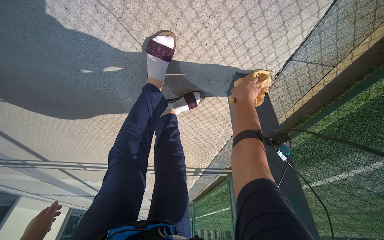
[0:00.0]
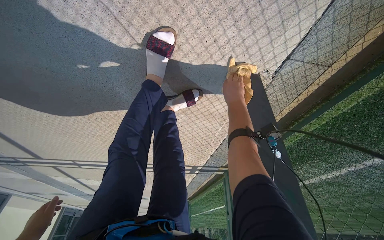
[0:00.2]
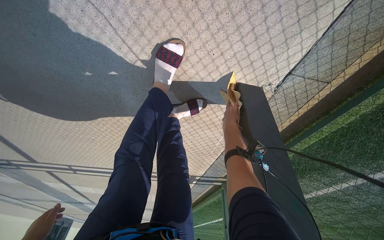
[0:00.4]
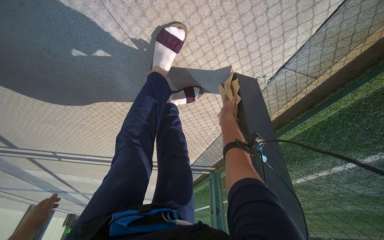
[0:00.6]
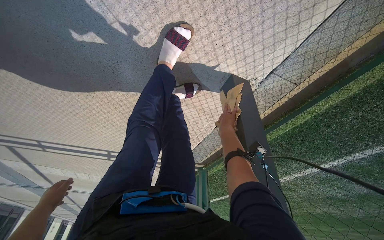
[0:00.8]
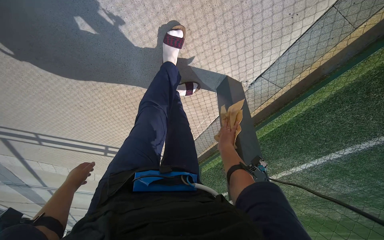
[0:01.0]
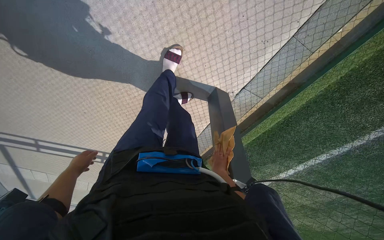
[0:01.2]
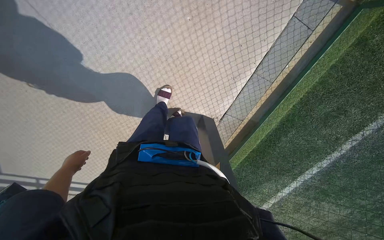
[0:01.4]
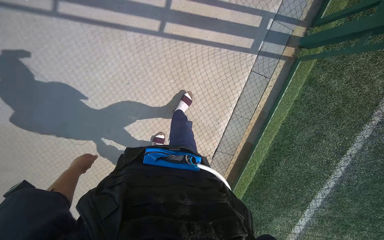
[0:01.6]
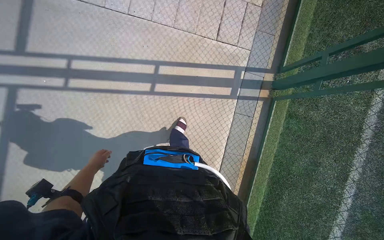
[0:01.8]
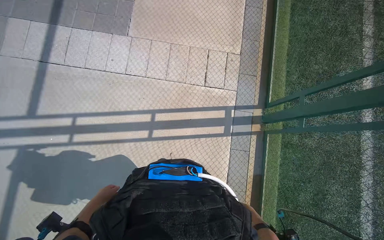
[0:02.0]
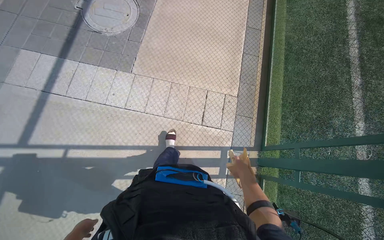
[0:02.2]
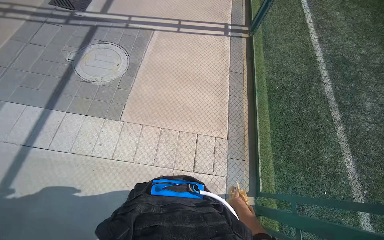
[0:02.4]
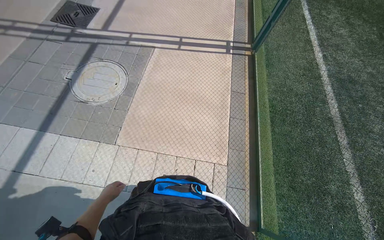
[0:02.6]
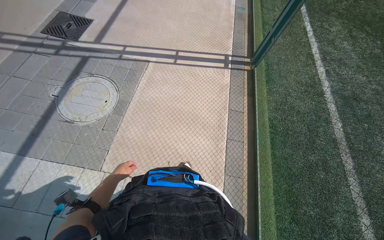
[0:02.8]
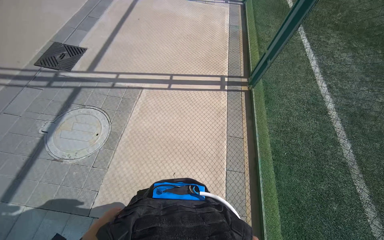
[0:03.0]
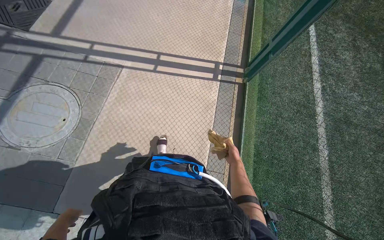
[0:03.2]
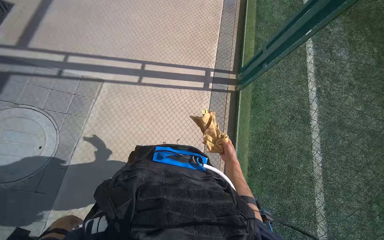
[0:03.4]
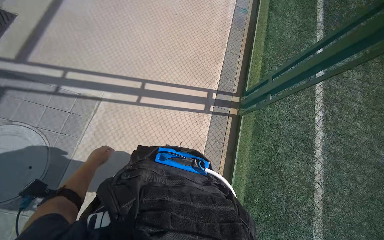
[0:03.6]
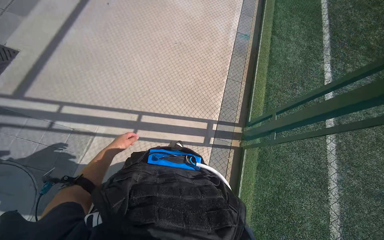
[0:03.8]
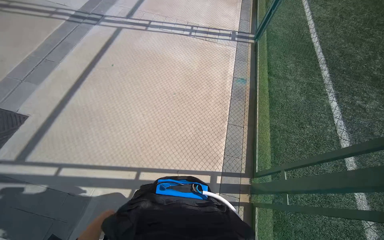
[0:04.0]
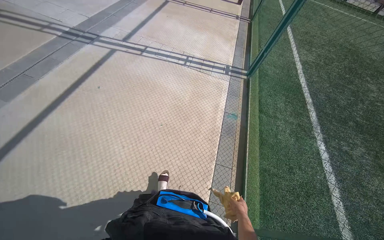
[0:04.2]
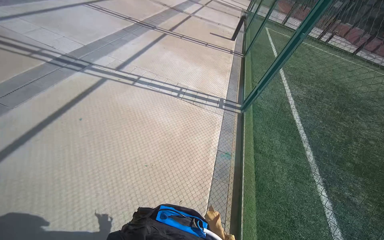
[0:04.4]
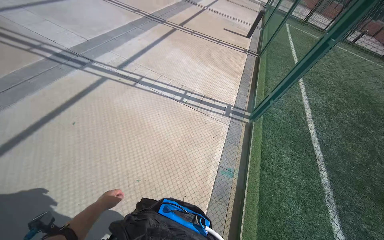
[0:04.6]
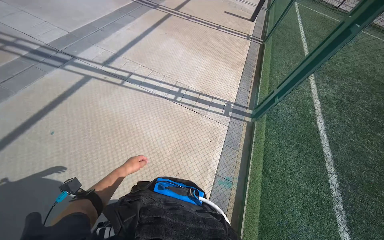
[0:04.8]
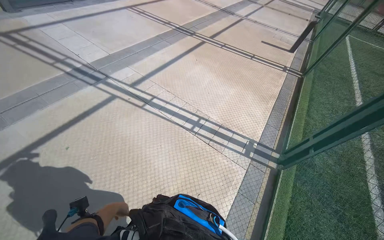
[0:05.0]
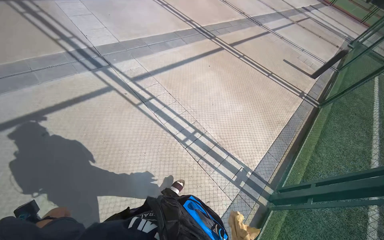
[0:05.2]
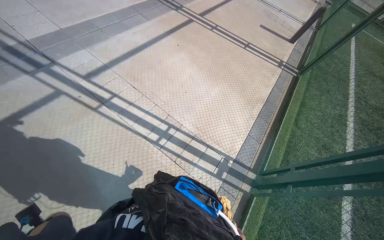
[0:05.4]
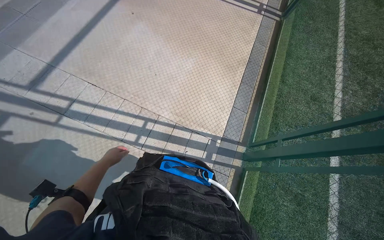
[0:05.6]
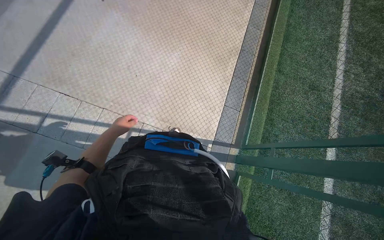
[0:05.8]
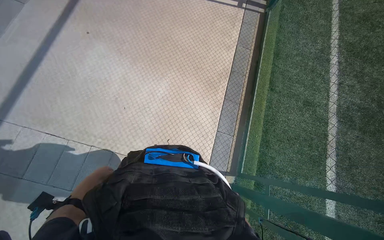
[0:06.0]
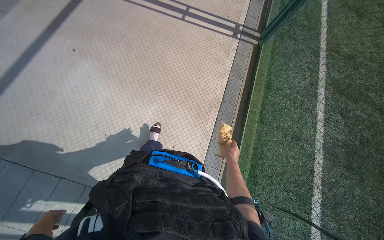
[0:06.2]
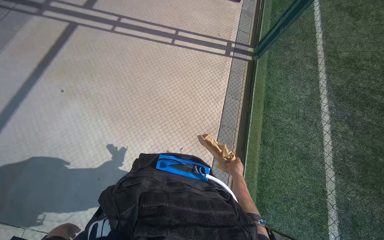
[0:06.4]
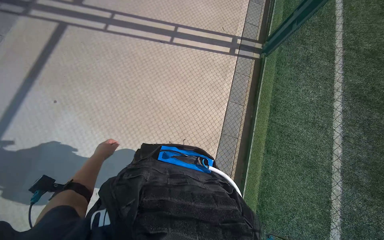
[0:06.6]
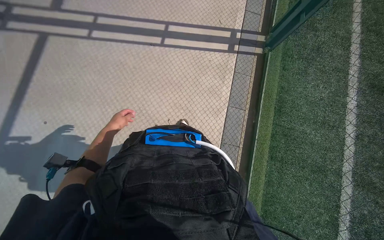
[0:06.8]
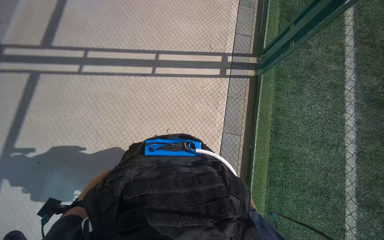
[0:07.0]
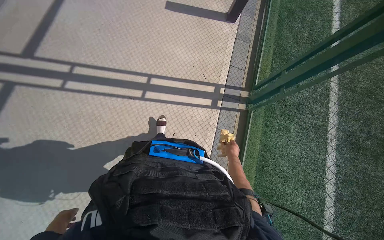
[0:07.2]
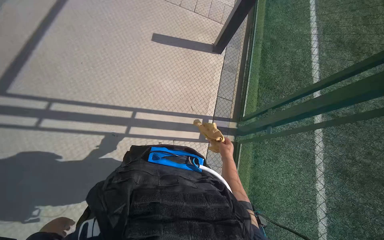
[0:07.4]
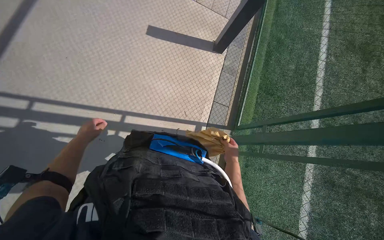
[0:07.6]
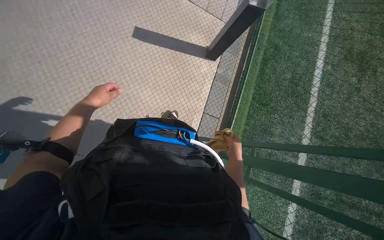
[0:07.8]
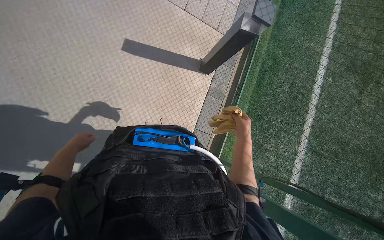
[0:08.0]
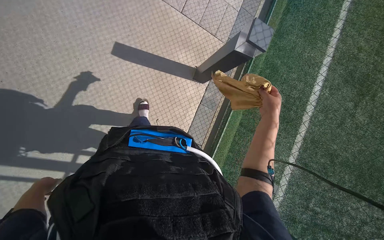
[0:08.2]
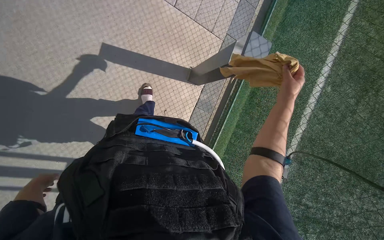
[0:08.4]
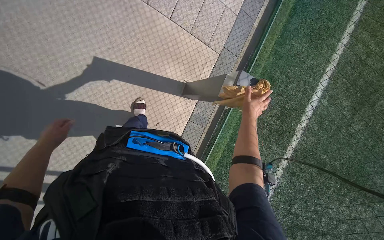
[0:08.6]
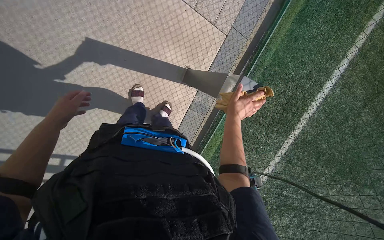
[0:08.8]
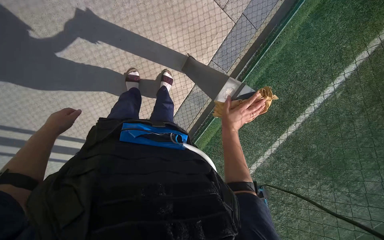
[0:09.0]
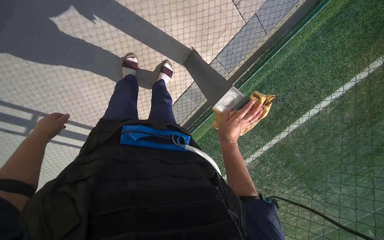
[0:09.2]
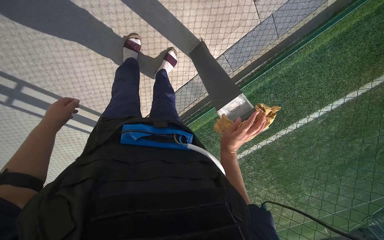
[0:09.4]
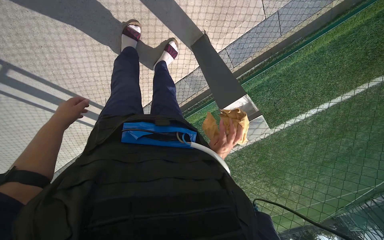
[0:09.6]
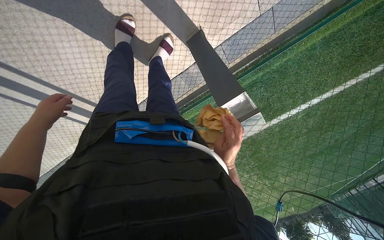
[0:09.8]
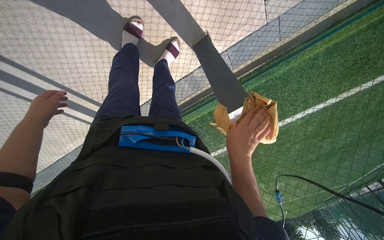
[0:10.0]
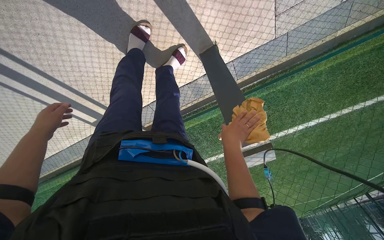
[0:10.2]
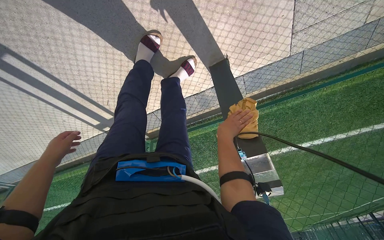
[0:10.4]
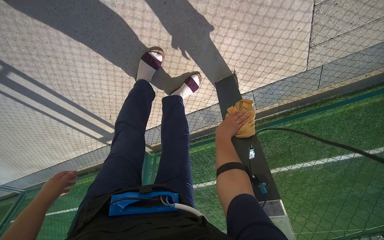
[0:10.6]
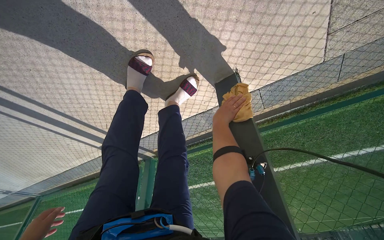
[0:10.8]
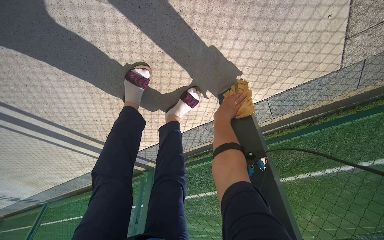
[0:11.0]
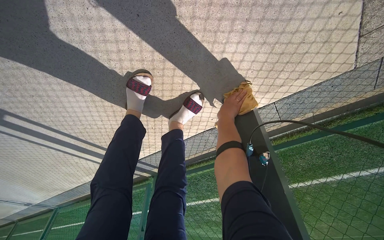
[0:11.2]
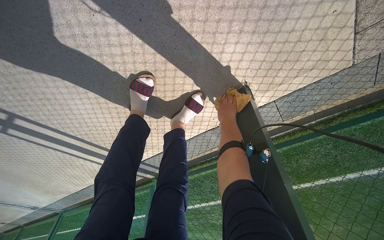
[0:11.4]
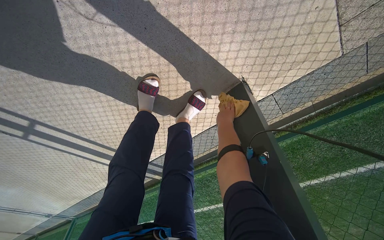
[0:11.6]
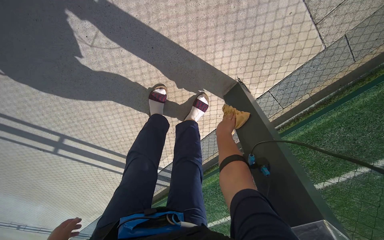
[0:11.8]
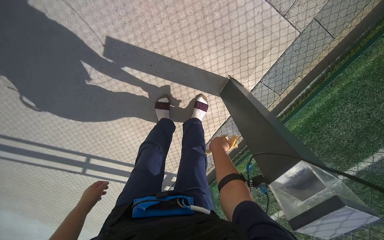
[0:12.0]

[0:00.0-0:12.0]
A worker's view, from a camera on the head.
Job: wiping surfaces.
The whole recording: Wiping outdoor structures with cloth. The worker wipes the outdoor lights with a cloth, periodically re-wetting it in a bucket.
0:00.0 to 0:01.6: The head travels roughly 40 cm. The view pans to the right by some 15 degrees.
0:01.6 to 0:03.0: The head travels roughly 1.5 m. The wearer looks about 35 degrees further upward.
0:04.4 to 0:06.0: The wearer moves about 2 m. The view tips downward by roughly 30 degrees.
0:09.0 to 0:10.4: The camera pitches downward, by roughly 15 degrees. Everything in view rotates about 30 degrees clockwise.
0:10.4 to 0:12.0: The view pans to the left by some 25 degrees. The wearer looks roughly 15 degrees further upward.

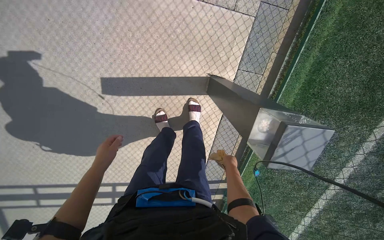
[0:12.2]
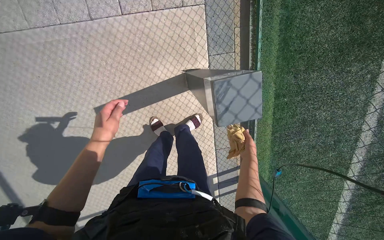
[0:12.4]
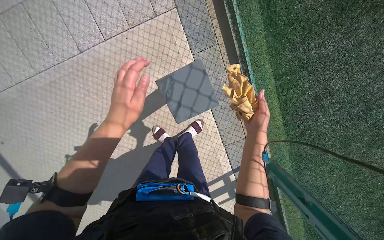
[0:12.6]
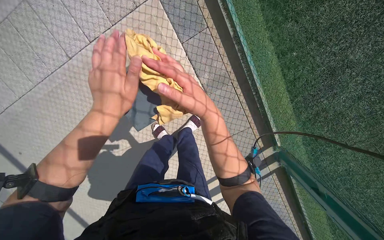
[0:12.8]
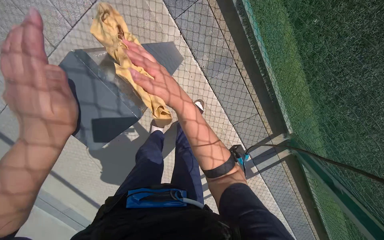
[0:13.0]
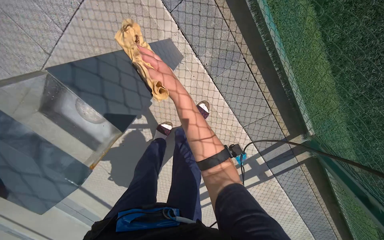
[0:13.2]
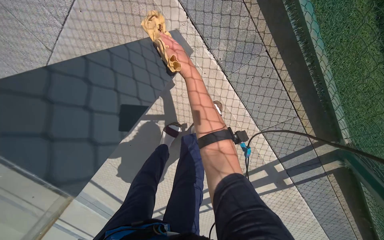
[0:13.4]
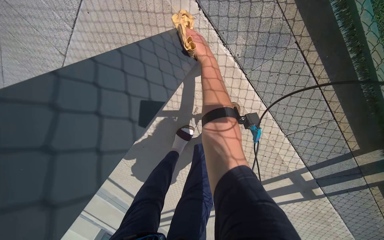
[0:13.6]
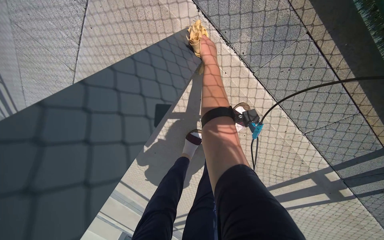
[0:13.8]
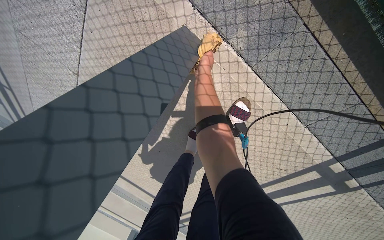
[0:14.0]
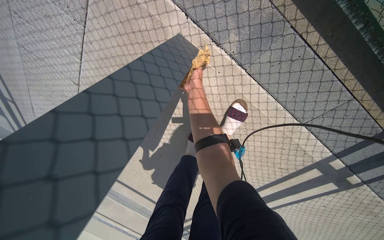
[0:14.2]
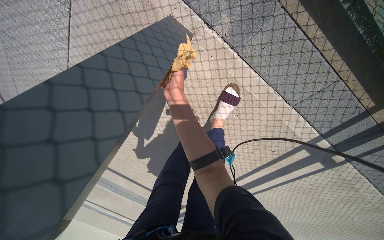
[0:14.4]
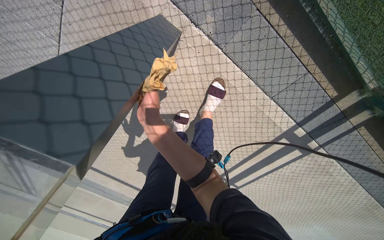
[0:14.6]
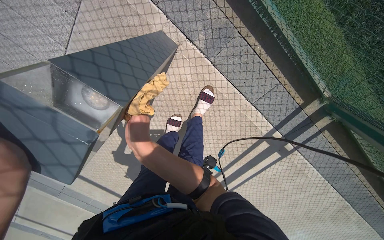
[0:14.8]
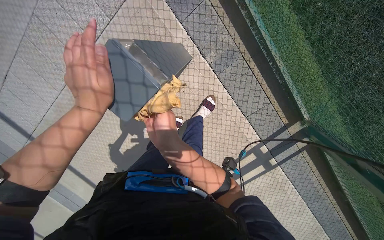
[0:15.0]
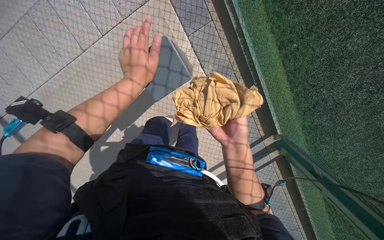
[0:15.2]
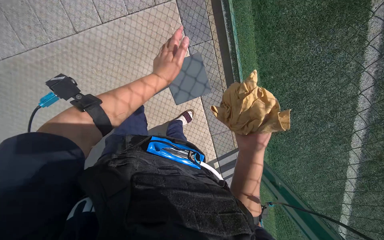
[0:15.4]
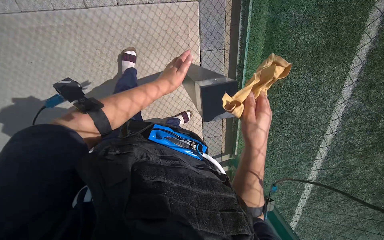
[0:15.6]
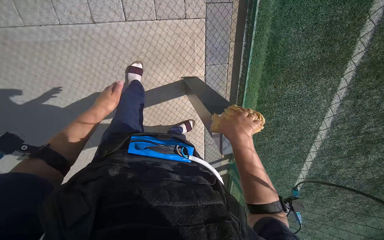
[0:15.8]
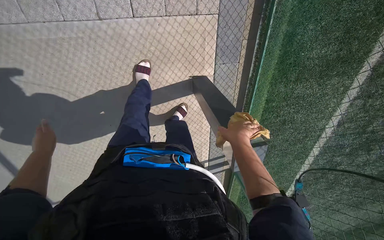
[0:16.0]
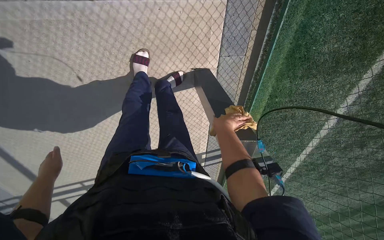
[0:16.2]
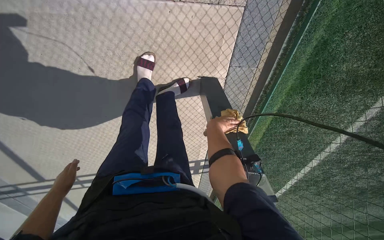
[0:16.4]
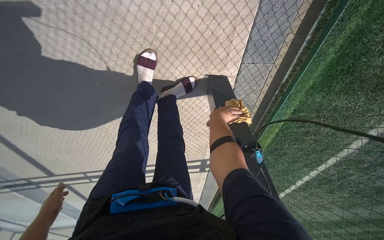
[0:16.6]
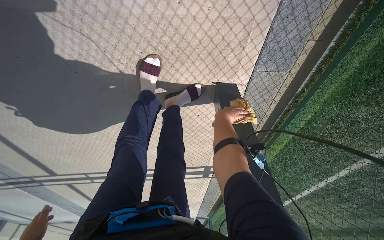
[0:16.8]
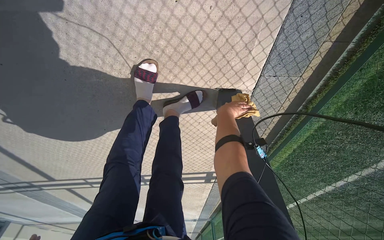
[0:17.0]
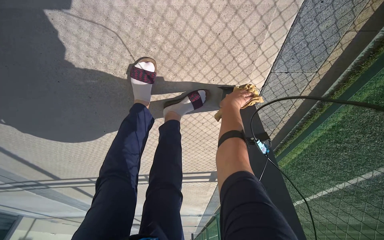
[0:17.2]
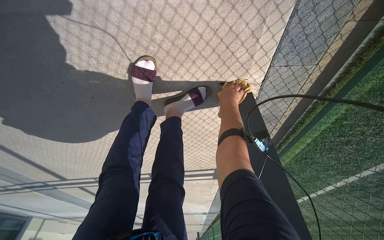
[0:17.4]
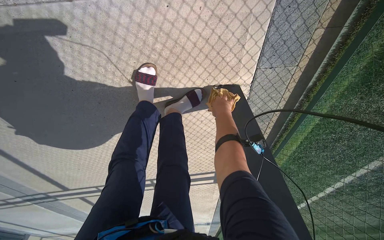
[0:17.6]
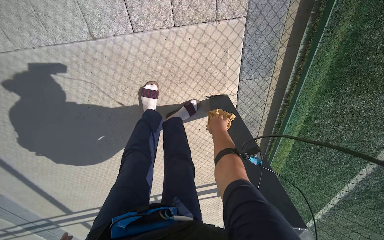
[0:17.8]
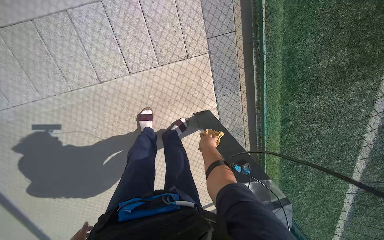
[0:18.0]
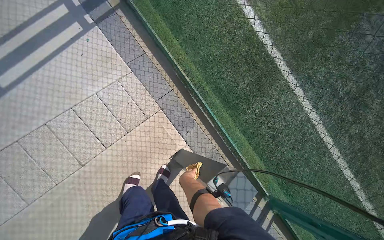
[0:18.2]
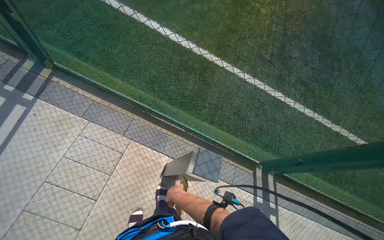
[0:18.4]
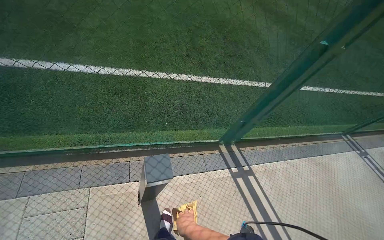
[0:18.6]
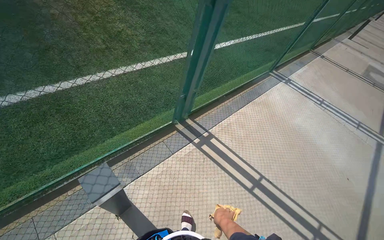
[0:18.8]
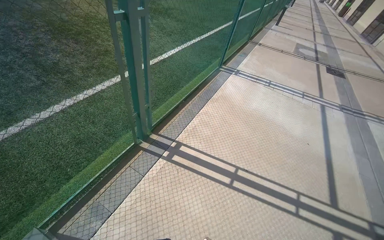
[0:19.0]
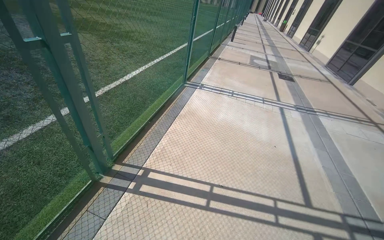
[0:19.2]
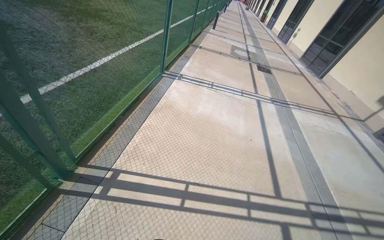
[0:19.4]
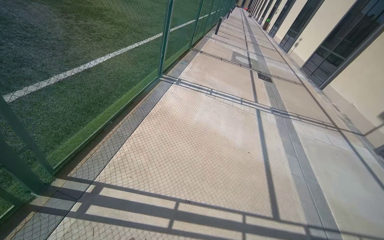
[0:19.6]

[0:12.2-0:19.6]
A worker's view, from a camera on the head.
Job: wiping surfaces.
The whole recording: Wiping outdoor structures with cloth. The worker wipes the outdoor lights with a cloth, periodically re-wetting it in a bucket.
0:12.2 to 0:13.6: The head travels approximately 70 cm. The camera is aimed approximately 40 degrees further to the left. The camera pitches downward, by roughly 15 degrees. Everything in view rotates roughly 40 degrees counterclockwise.
0:13.6 to 0:15.2: The head travels some 60 cm. The view pans to the right by roughly 15 degrees. The view tilts some 15 degrees upward.
0:15.2 to 0:16.6: The camera is carried some 80 cm. The view swings approximately 20 degrees to the right. The wearer looks about 20 degrees further downward. Everything in view rotates approximately 30 degrees clockwise.
0:16.6 to 0:18.2: The camera pitches upward, by some 25 degrees.
